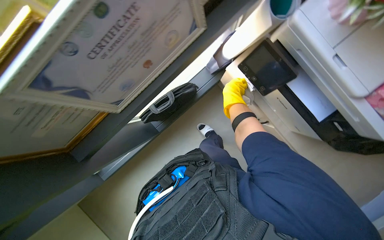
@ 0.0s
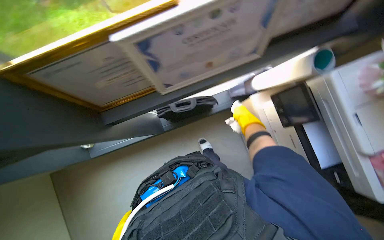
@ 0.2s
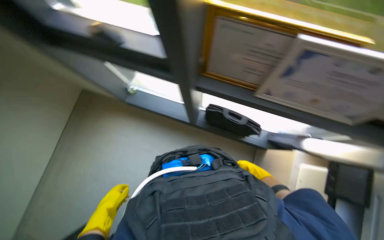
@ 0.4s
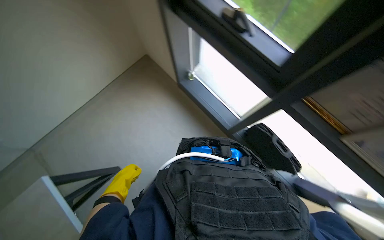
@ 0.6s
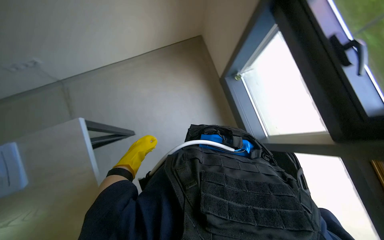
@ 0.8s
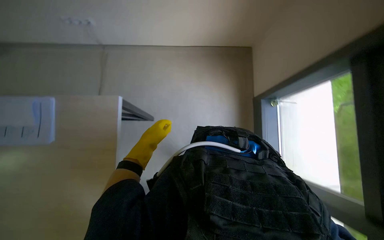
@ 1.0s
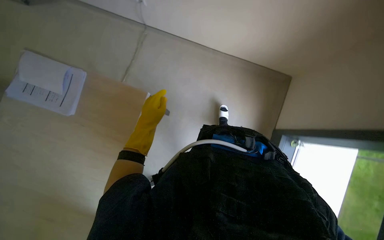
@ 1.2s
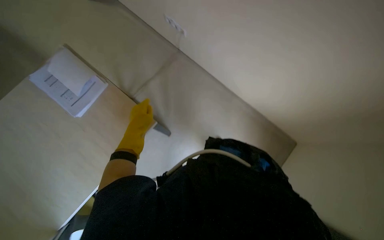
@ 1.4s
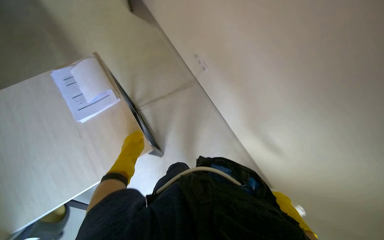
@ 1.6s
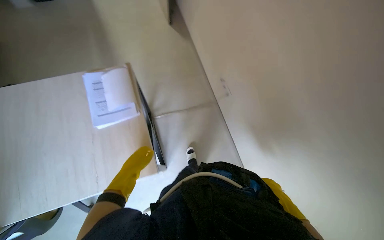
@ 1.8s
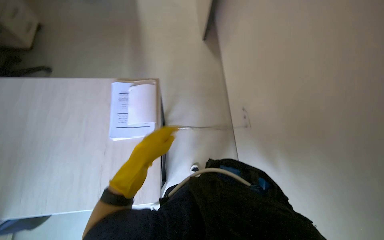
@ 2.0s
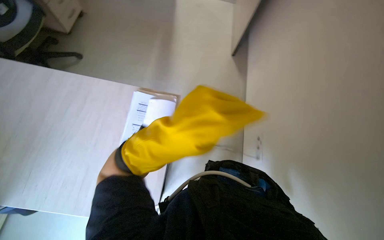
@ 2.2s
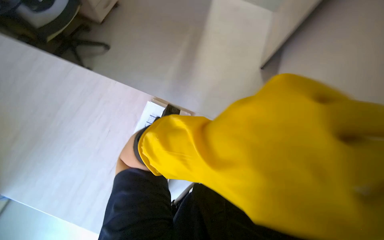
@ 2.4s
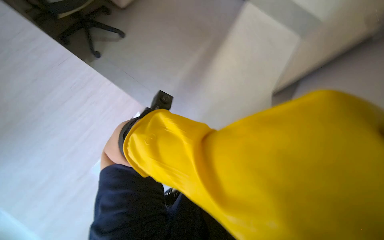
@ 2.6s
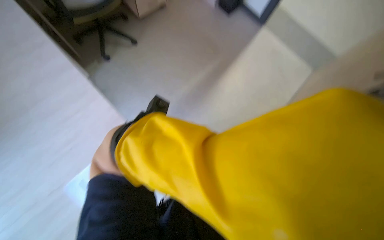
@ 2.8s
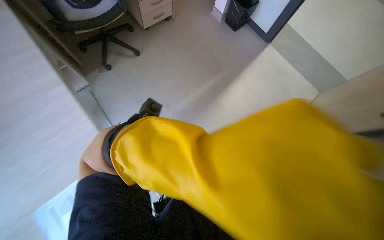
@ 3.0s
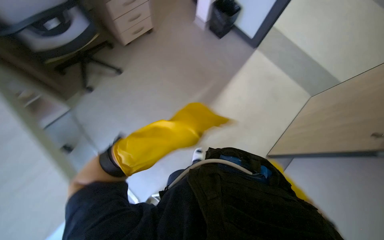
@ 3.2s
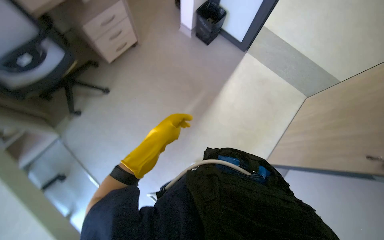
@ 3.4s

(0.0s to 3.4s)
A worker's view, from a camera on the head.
Job: wiping surfaces.
The whole recording: Wiping office desk surface. The worker wipes the office desk surface, moving items to clean underneath.
0.0s - 1.6s: The wearer looks approximately 80 degrees further to the left.
1.6s - 3.4s: The camera travels some 1.5 m. The head rotates about 70 degrees to the left.

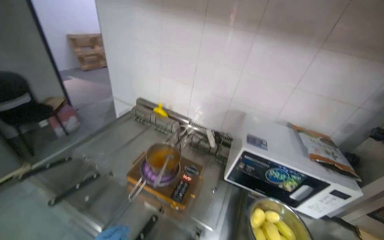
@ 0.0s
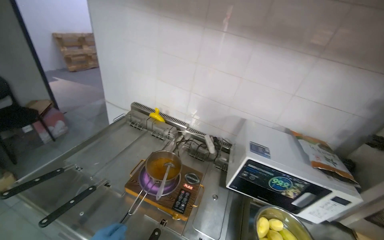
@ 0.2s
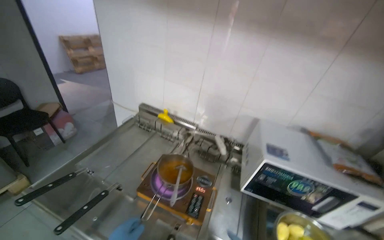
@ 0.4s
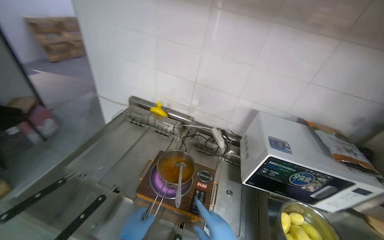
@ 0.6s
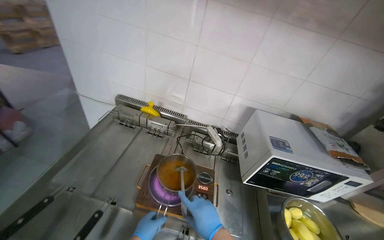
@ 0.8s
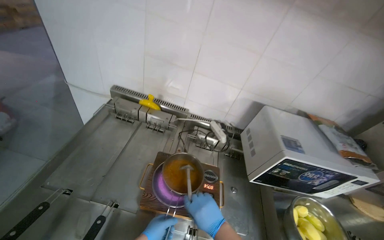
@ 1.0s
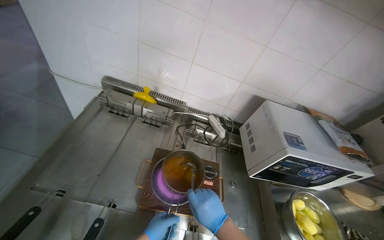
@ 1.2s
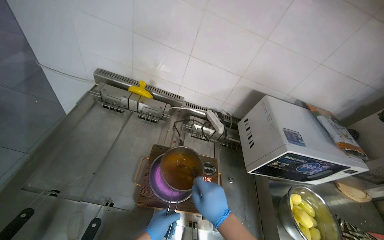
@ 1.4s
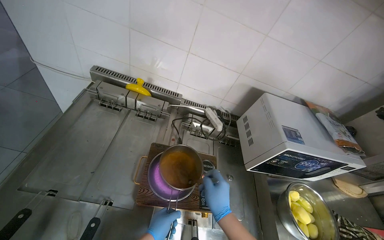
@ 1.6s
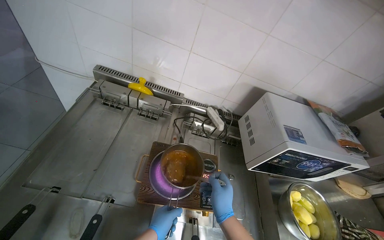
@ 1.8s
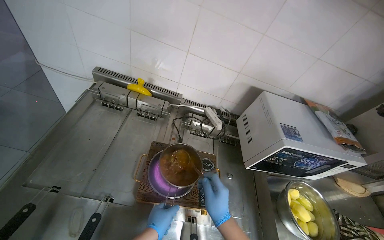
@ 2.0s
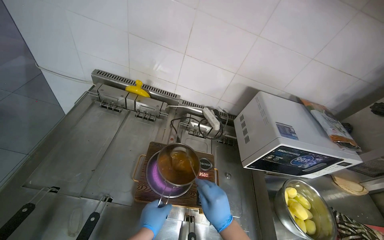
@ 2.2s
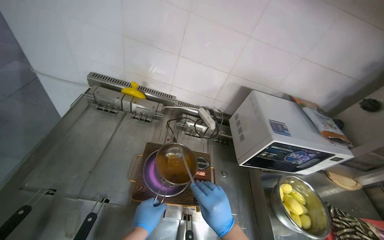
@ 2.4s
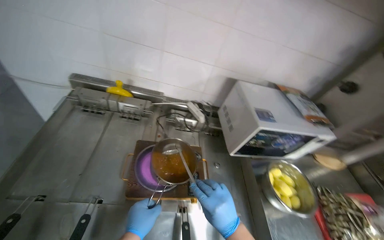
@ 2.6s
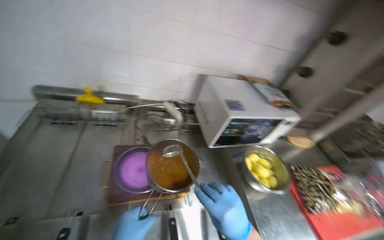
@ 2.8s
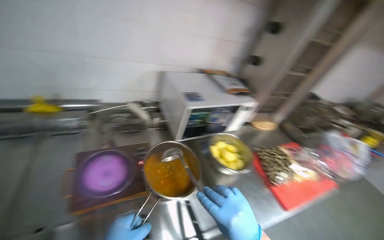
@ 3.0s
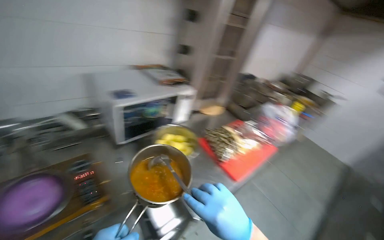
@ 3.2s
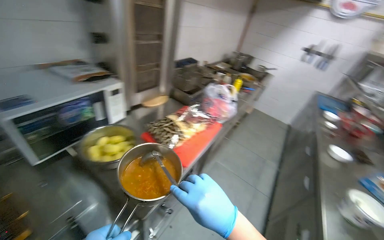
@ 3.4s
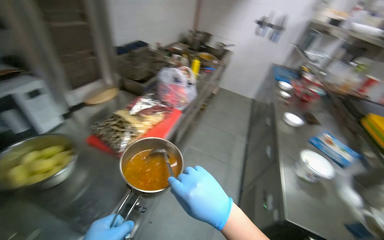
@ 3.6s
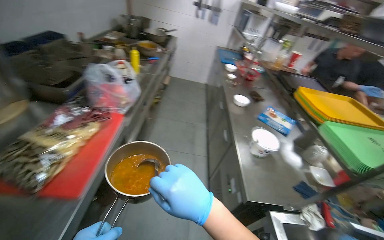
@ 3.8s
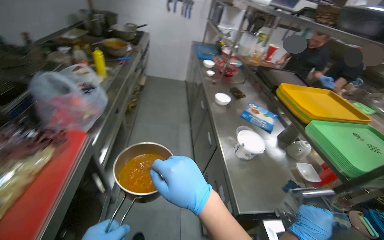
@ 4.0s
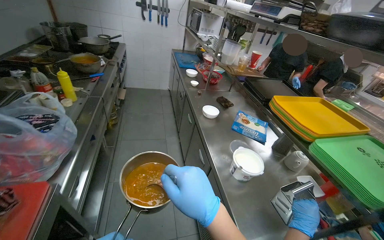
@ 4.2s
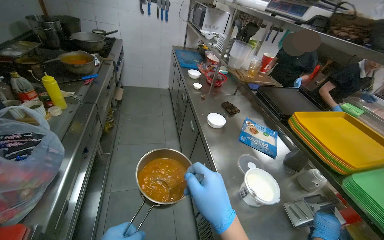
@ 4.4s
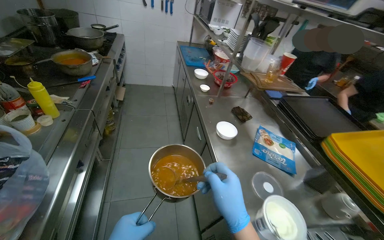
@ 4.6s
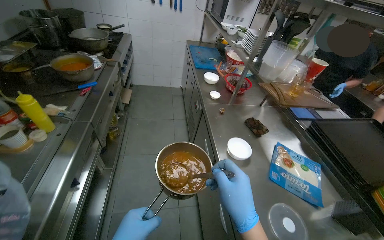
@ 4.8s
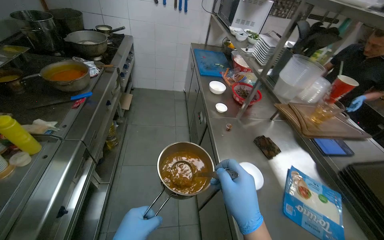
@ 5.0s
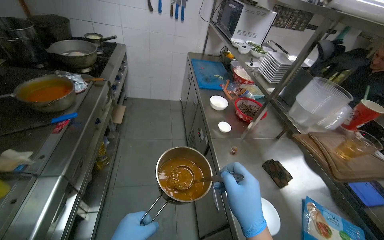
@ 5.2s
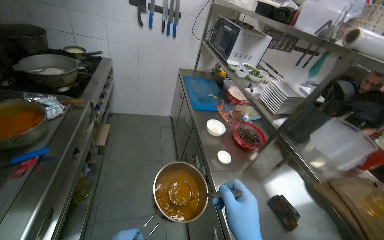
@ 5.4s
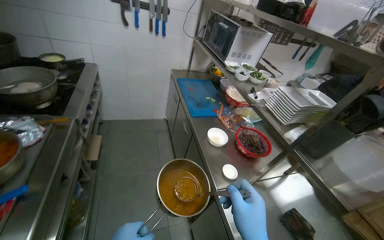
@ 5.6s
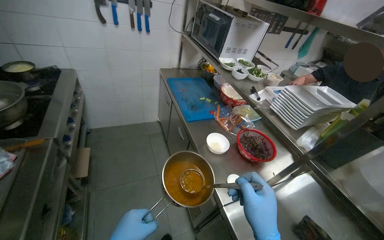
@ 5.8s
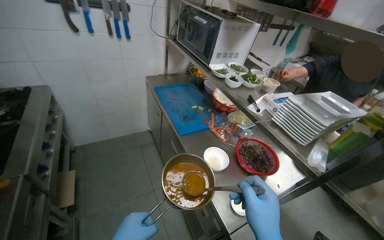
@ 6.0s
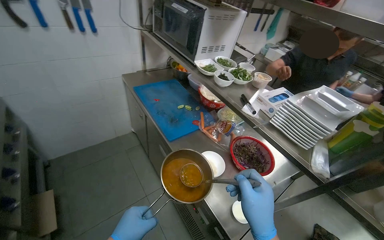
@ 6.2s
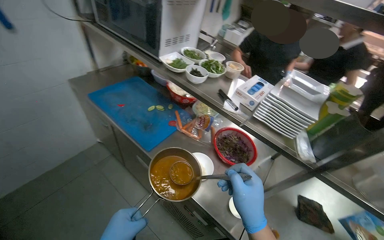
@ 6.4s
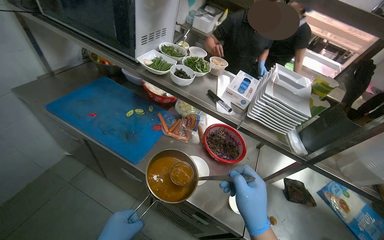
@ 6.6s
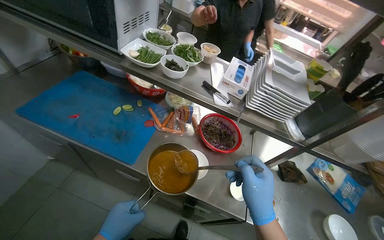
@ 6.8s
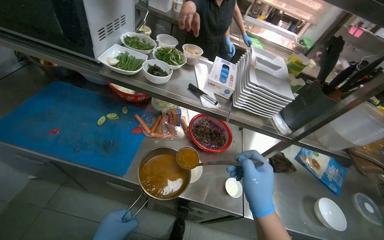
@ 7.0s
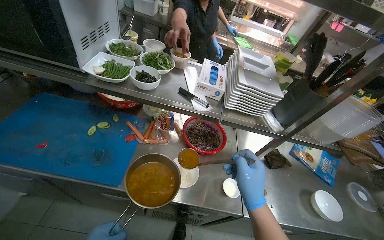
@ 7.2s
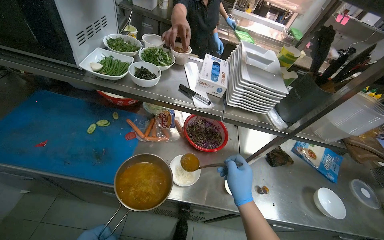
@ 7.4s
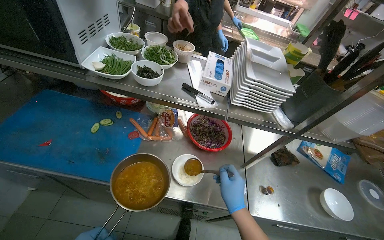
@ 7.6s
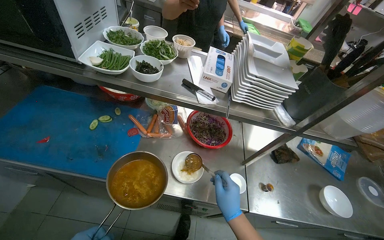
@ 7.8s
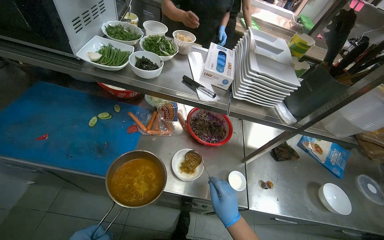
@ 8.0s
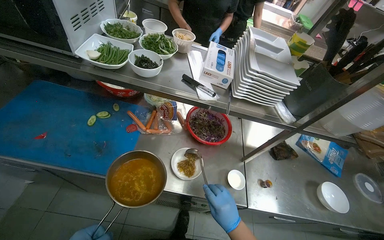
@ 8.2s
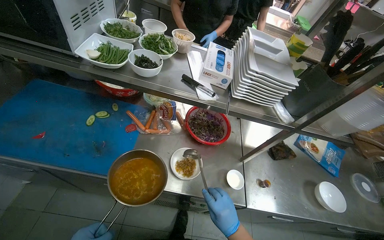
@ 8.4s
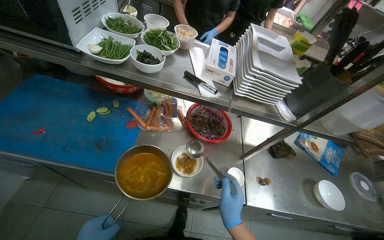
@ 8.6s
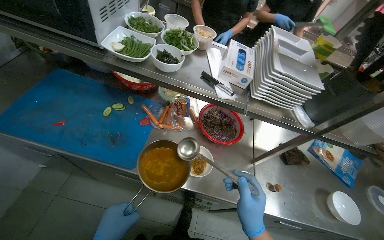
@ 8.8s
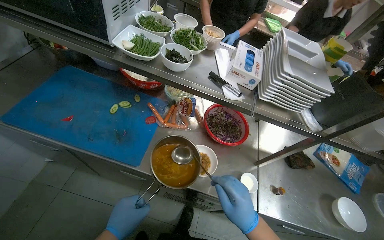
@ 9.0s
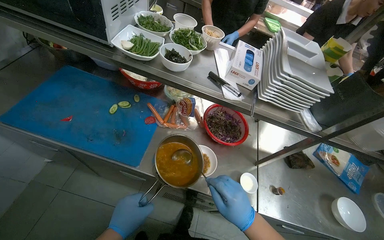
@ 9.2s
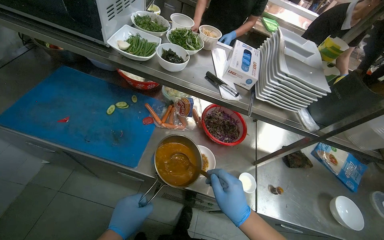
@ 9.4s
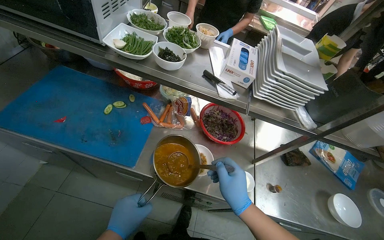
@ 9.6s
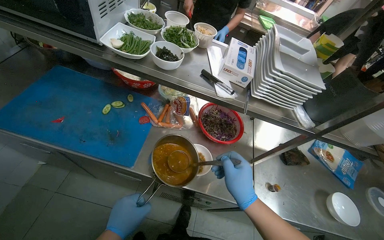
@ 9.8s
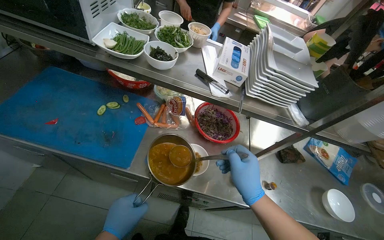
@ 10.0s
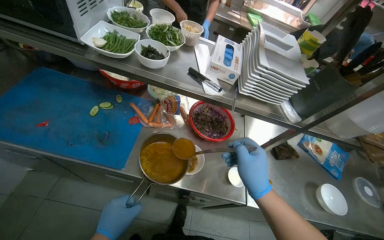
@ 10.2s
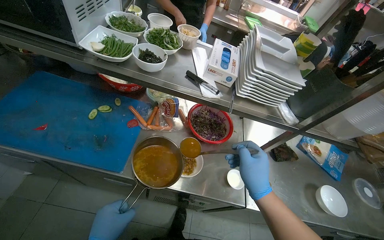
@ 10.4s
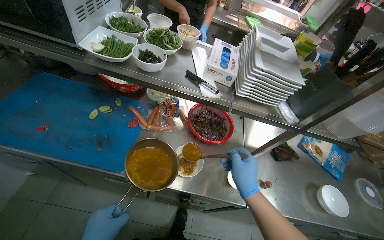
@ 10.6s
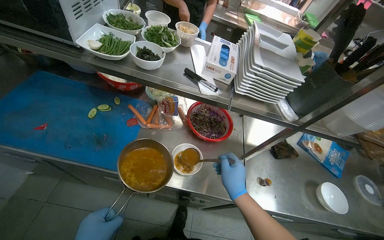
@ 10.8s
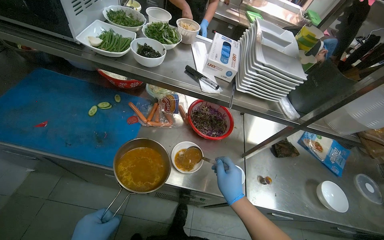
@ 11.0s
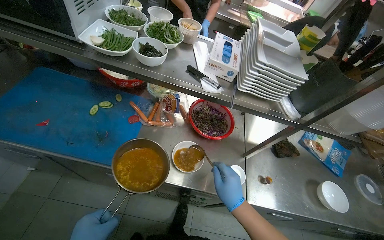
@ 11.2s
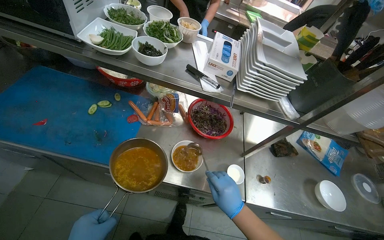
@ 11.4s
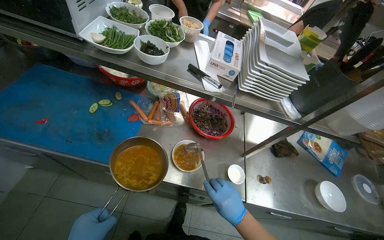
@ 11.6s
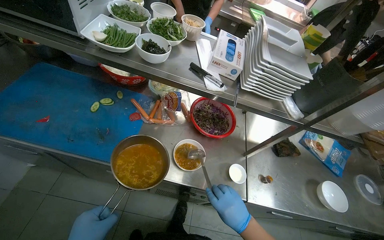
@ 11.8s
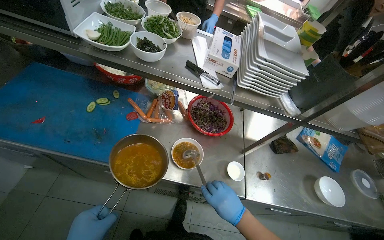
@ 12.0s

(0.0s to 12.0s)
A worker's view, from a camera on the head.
Job: preparing food.
The whole recording: Preparing and serving soup. The worker stirs a pot of soup, then portions it into bowls, adds garnishes, and places the bowls on a serving tray.
0.0s - 1.6s: The head travels approximately 50 cm. The camera is aimed approximately 20 degrees further to the right. The view tilts about 20 degrees downward.
1.6s - 3.0s: The head turns to the right by approximately 25 degrees.
3.0s - 4.4s: The head travels approximately 1 m. The head turns to the right by some 80 degrees. The view tilts some 15 degrees downward.
4.4s - 6.0s: The wearer moves roughly 1.5 m.
6.0s - 7.6s: The camera is carried roughly 40 cm. The wearer looks about 55 degrees further to the right. The view tilts some 20 degrees downward.
10.4s - 12.0s: The right hand goes some 15 cm down the picture.

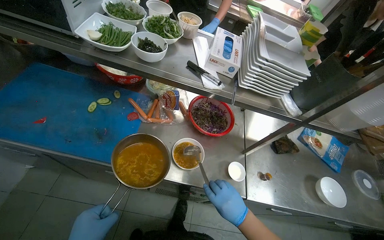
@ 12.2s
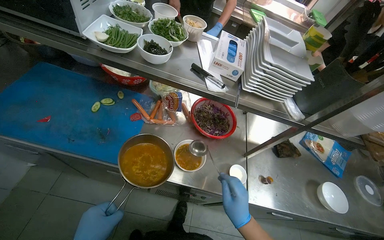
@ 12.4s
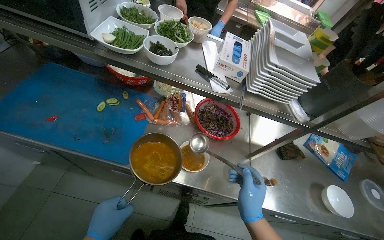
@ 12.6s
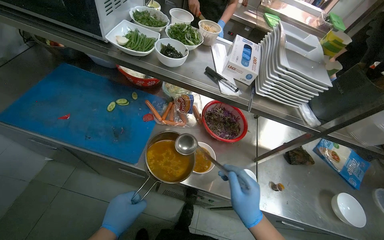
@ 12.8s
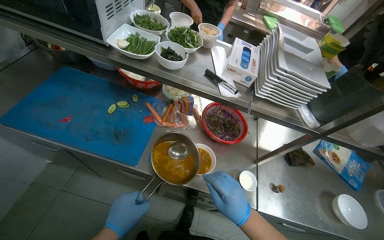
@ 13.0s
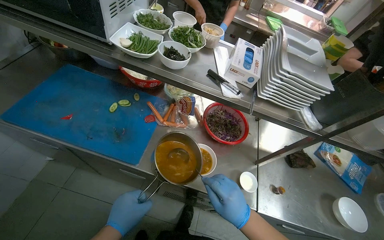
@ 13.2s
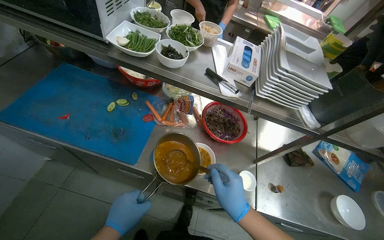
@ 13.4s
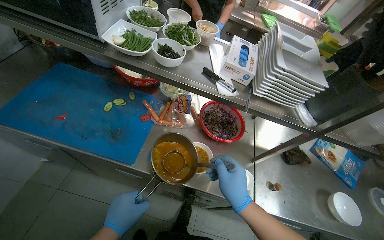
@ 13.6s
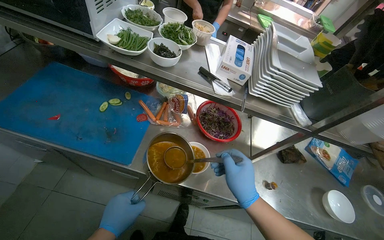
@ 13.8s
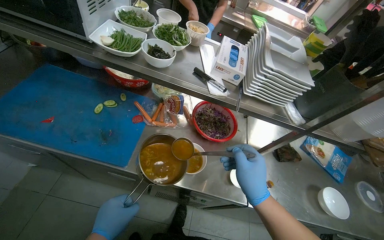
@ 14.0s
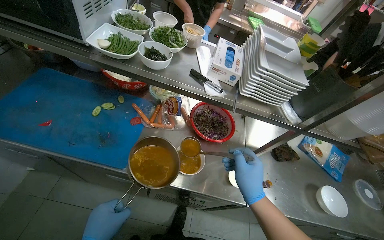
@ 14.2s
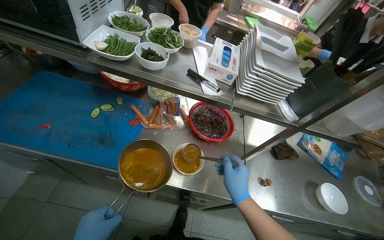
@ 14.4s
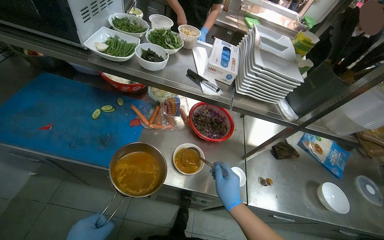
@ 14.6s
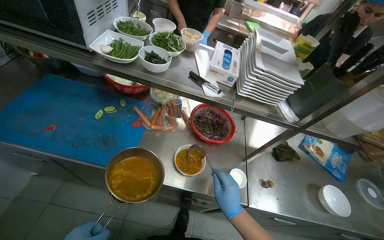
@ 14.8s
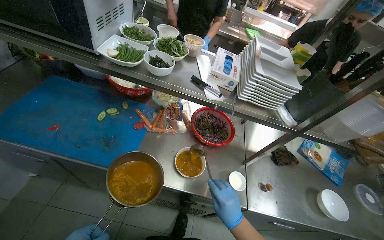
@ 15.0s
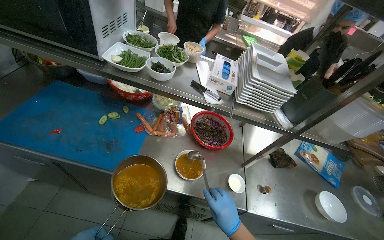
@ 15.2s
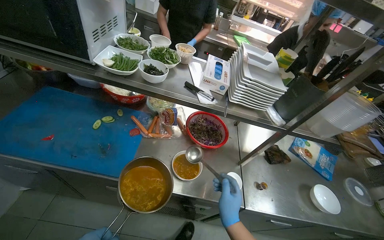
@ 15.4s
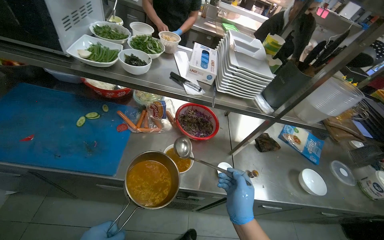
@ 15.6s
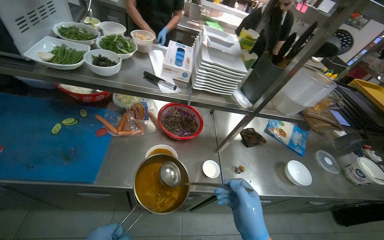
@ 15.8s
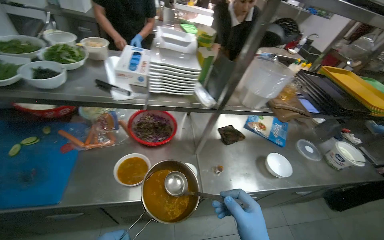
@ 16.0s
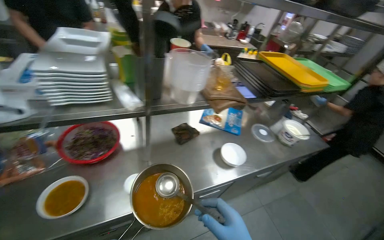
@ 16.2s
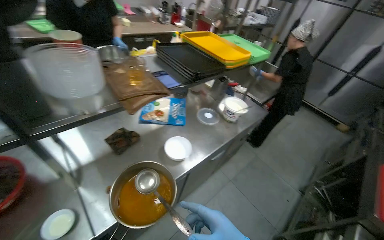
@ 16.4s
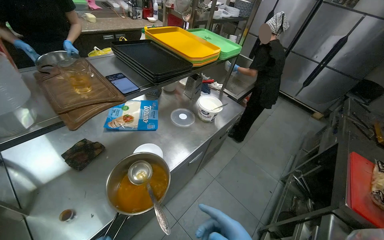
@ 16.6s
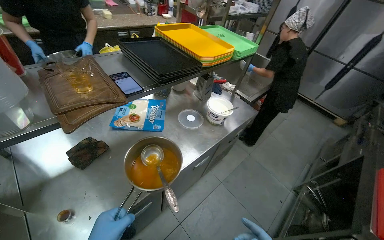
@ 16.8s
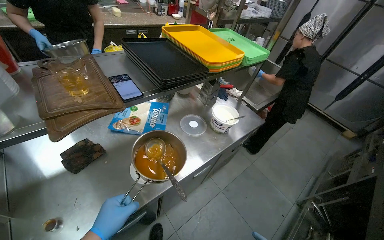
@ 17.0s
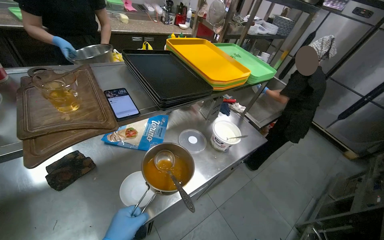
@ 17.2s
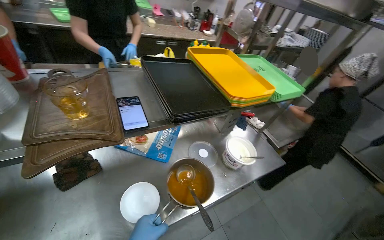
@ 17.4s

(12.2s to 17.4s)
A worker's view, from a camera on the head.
Job: preparing food.
The whole recording: Preparing and serving soup. The worker stirs a pot of soup, then portions it into bowls, adds garnishes, and places the bowls on a serving tray.
12.2s - 14.0s: The right hand travels up the picture by some 15 cm.
14.0s - 15.6s: The right hand heads down the picture, covering some 10 cm.
15.6s - 17.4s: The camera travels about 90 cm. The head turns to the right by roughly 30 degrees.
